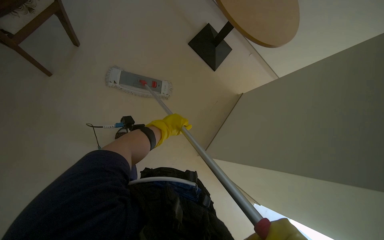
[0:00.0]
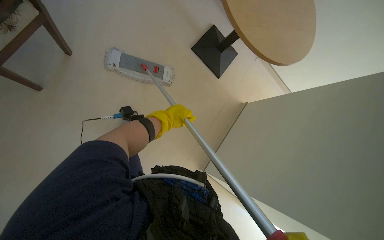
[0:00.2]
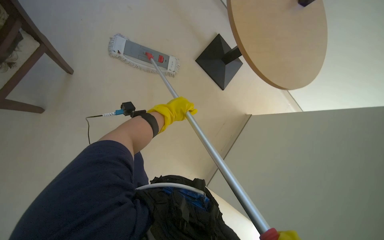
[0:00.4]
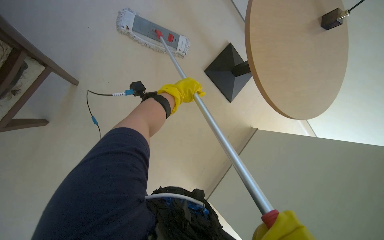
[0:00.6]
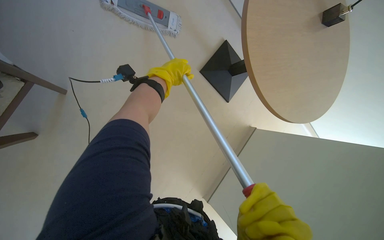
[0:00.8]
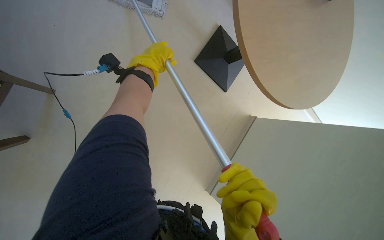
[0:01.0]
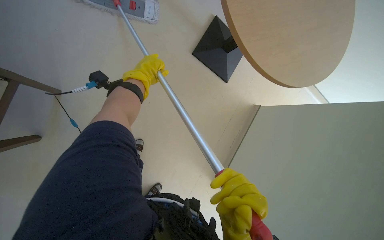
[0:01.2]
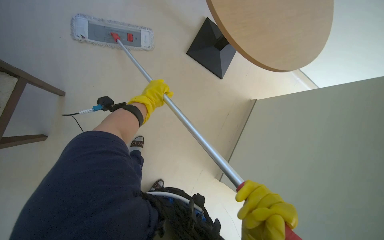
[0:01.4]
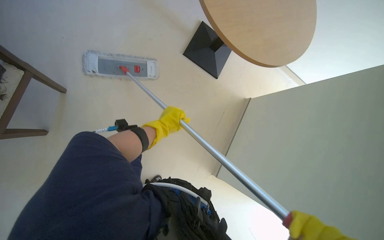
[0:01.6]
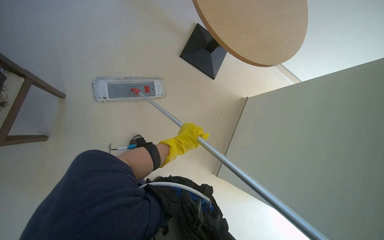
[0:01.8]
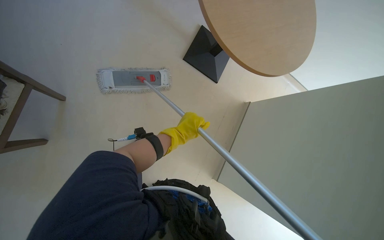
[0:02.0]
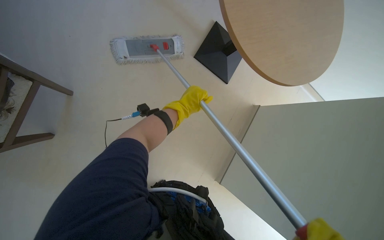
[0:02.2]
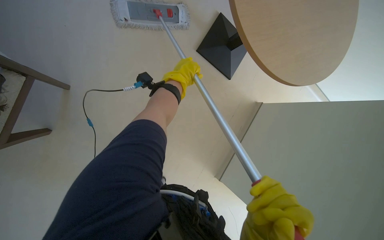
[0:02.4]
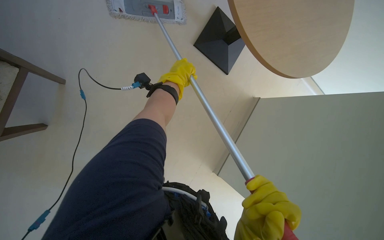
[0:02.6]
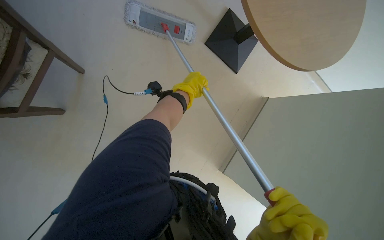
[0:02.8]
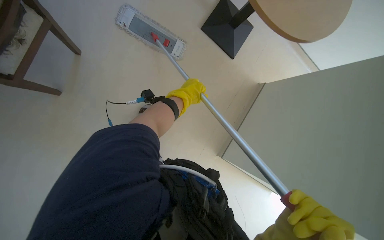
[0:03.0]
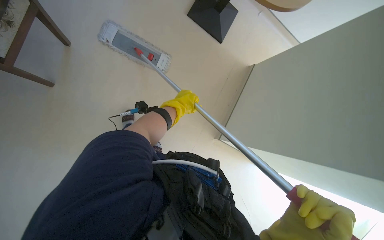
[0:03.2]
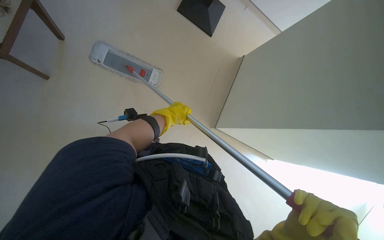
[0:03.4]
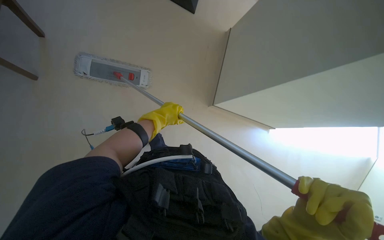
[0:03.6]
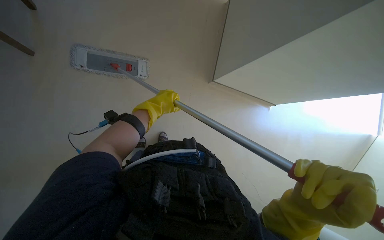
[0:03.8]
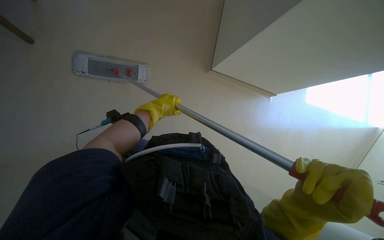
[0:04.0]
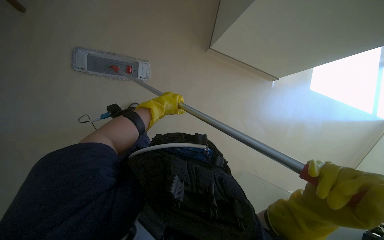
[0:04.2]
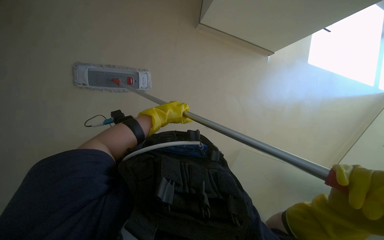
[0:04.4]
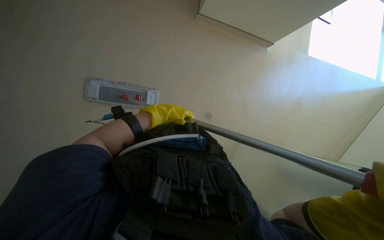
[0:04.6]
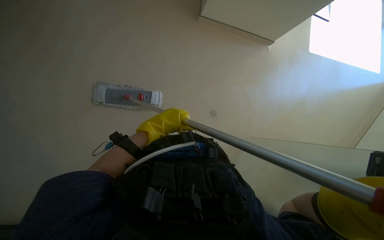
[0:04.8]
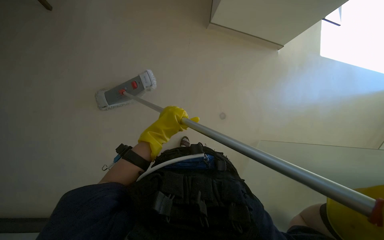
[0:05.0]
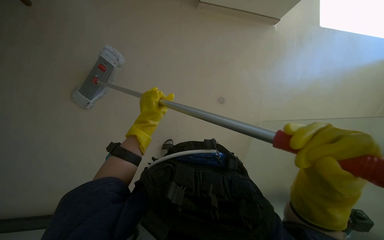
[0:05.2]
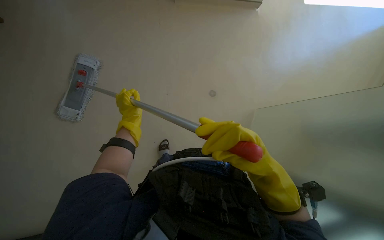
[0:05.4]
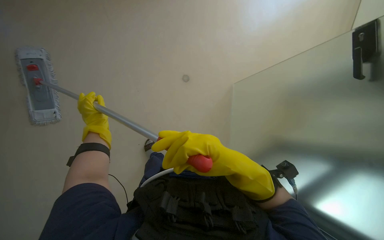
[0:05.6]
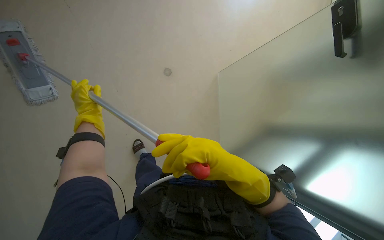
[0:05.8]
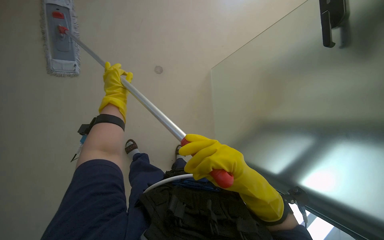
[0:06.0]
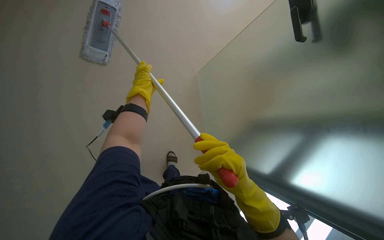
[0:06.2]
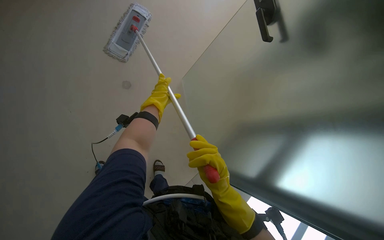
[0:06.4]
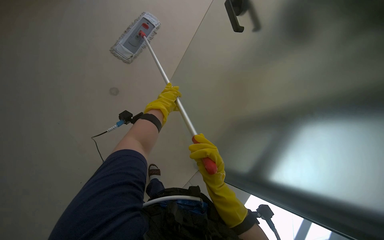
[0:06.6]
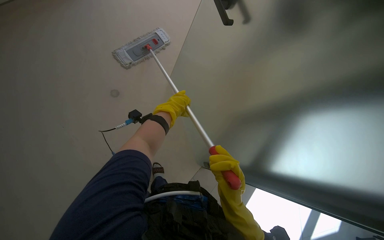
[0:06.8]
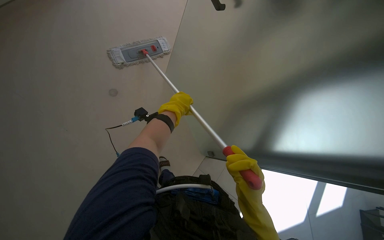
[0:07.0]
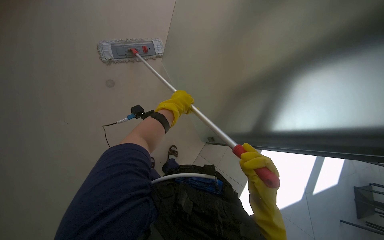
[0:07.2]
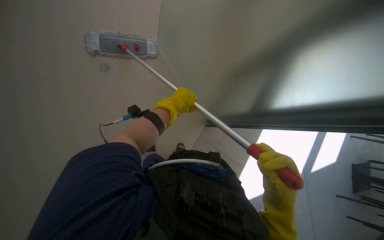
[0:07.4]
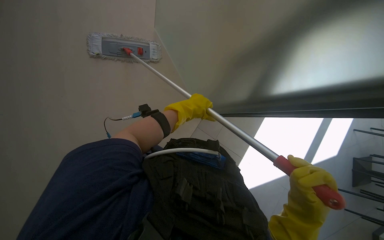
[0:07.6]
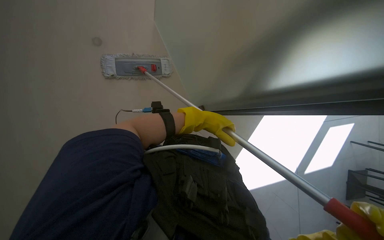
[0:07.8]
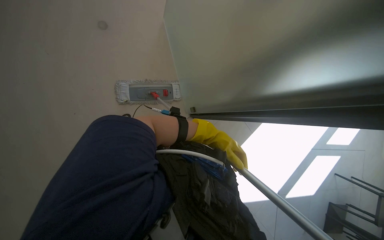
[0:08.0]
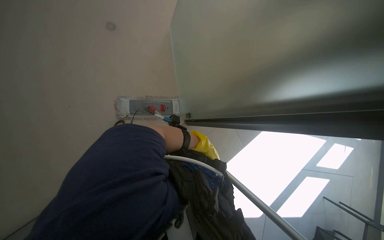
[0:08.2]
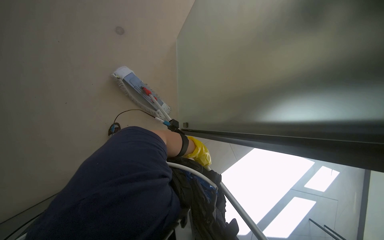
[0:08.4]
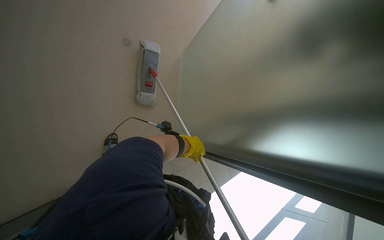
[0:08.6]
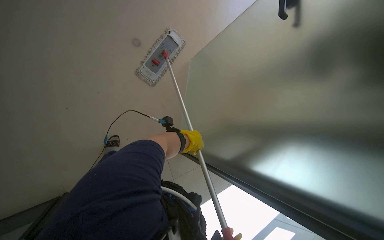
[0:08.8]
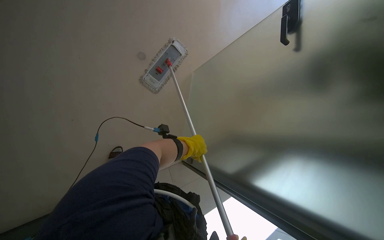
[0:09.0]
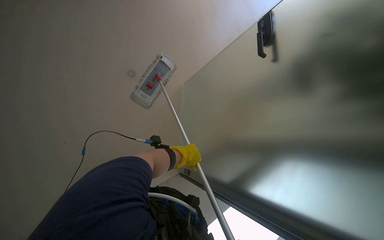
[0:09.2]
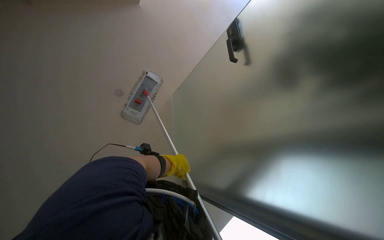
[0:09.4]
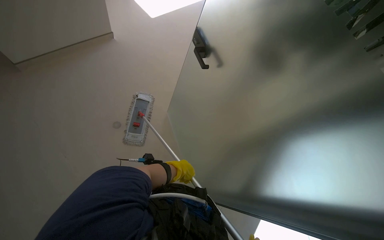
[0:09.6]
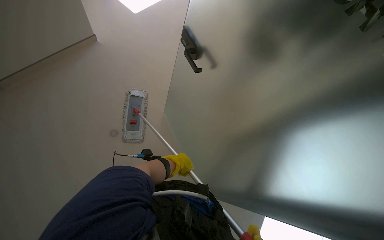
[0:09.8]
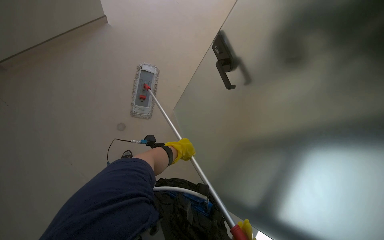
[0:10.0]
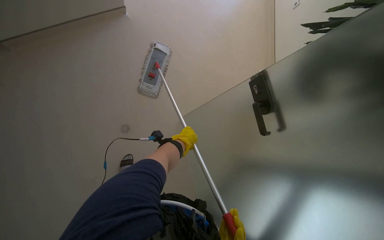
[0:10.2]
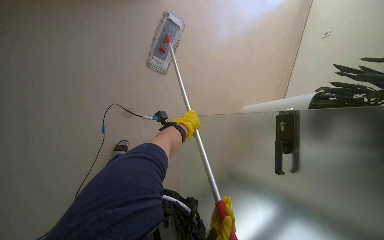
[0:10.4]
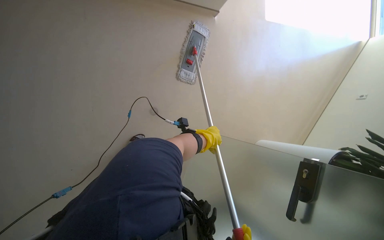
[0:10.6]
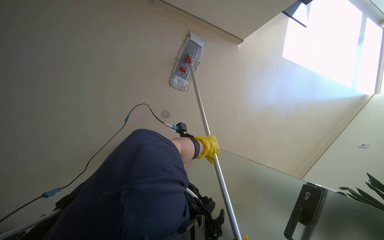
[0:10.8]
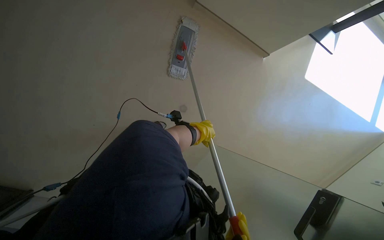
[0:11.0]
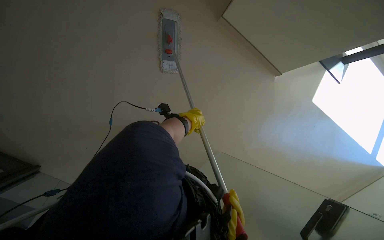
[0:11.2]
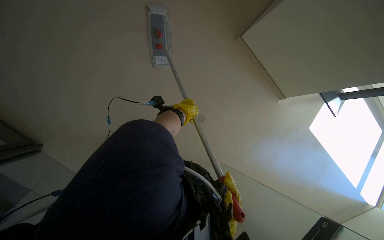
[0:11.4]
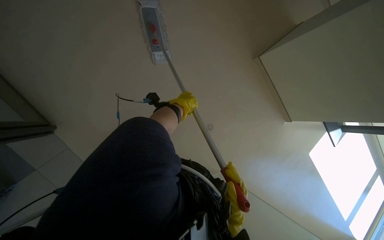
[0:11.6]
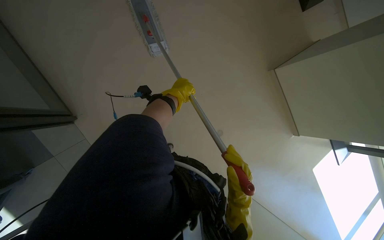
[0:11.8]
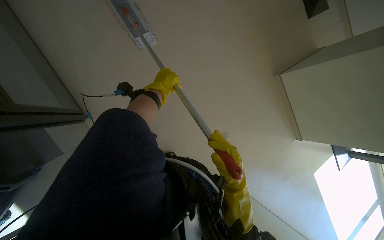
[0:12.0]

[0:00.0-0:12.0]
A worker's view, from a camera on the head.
Job: wiping surfaces.
The whole recording: Mopping high walls and ceilings. The worker uses a mop to clean high walls and ceiling surfaces.
0:04.4 to 0:06.0: The left hand moves to the left, about 15 cm.
0:06.0 to 0:07.6: The scene turns roughly 35 degrees clockwise in the picture.
0:07.6 to 0:09.0: The view tips upward by some 15 degrees. Everything in view rotates approximately 30 degrees clockwise. The left hand goes roughly 10 cm farther from the camera.
0:10.4 to 0:12.0: The left hand is displaced to the left by some 10 cm.

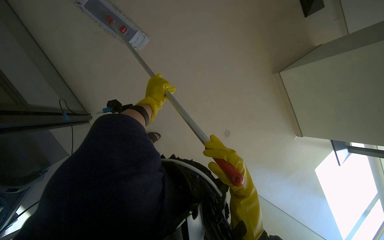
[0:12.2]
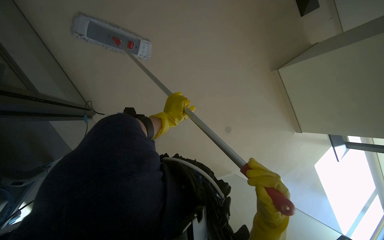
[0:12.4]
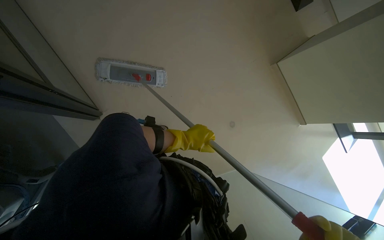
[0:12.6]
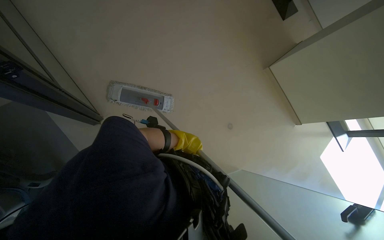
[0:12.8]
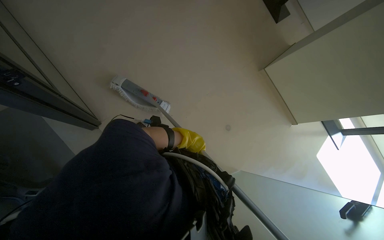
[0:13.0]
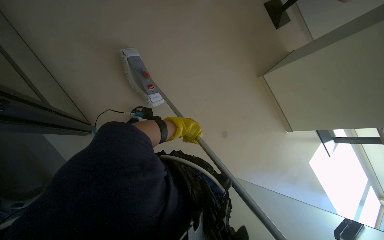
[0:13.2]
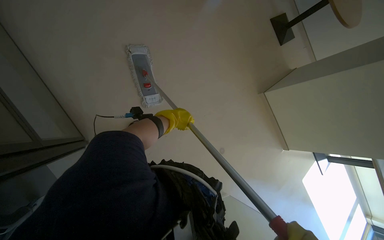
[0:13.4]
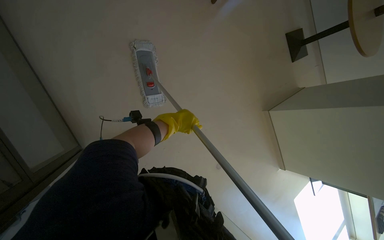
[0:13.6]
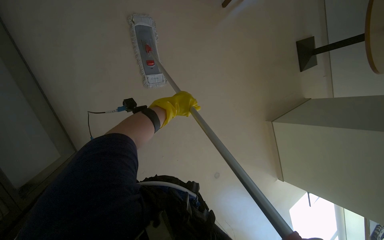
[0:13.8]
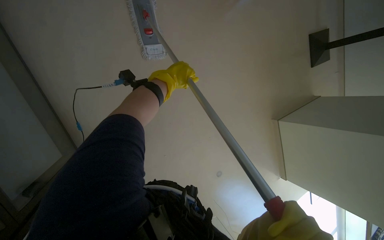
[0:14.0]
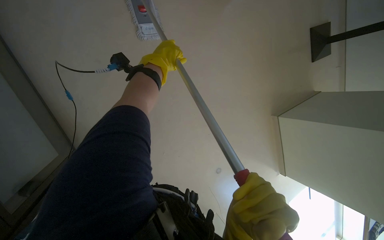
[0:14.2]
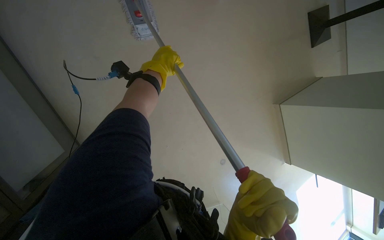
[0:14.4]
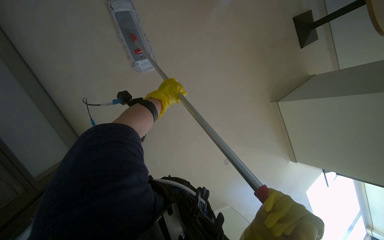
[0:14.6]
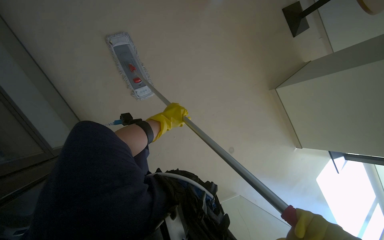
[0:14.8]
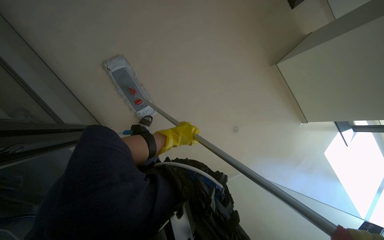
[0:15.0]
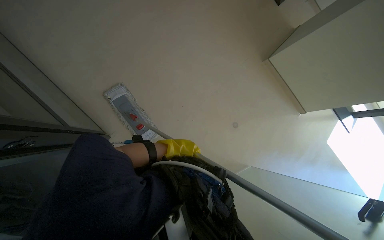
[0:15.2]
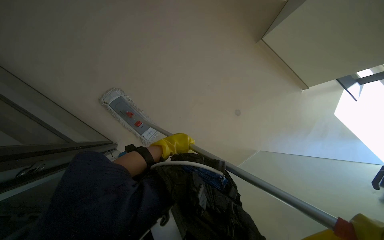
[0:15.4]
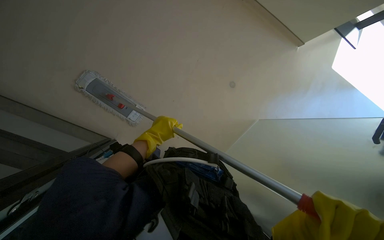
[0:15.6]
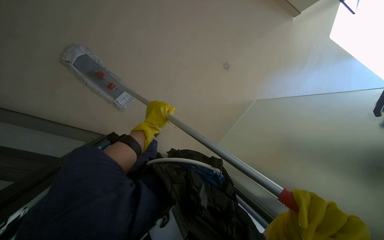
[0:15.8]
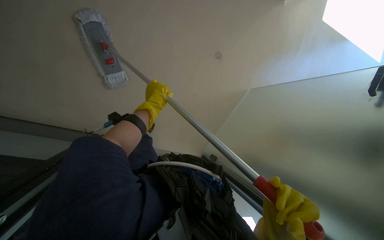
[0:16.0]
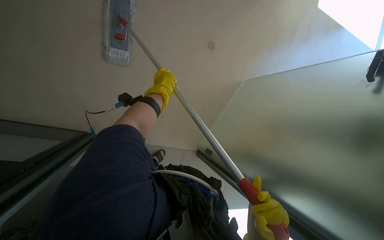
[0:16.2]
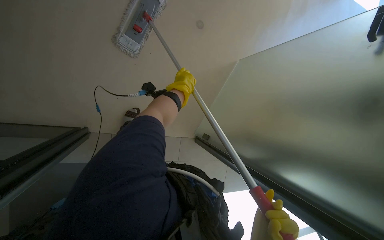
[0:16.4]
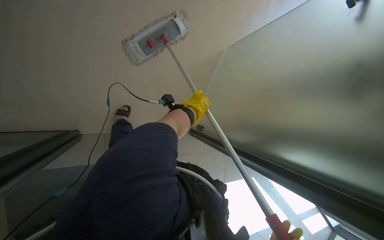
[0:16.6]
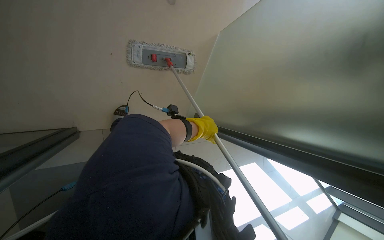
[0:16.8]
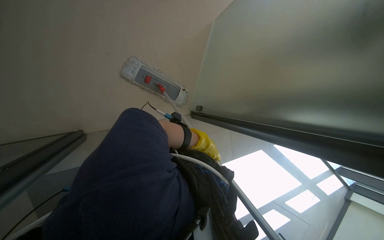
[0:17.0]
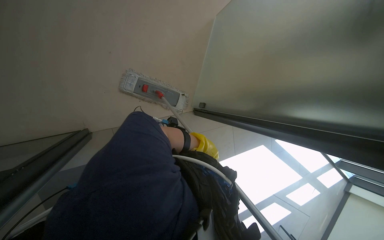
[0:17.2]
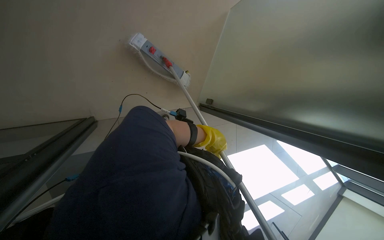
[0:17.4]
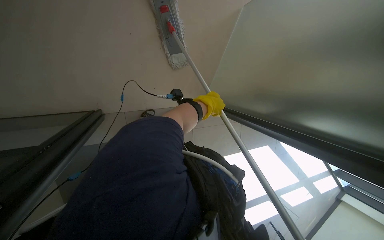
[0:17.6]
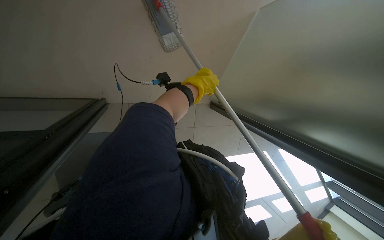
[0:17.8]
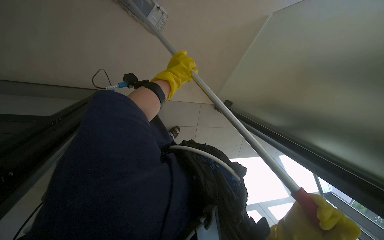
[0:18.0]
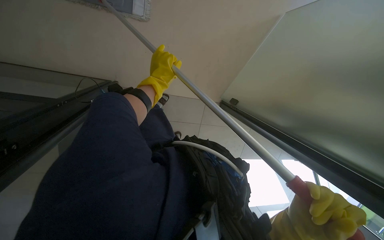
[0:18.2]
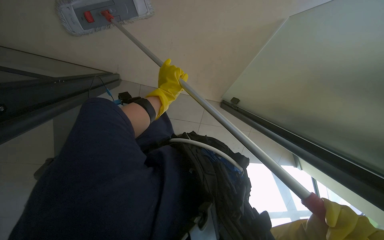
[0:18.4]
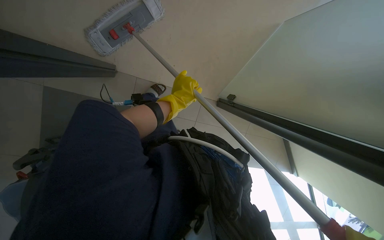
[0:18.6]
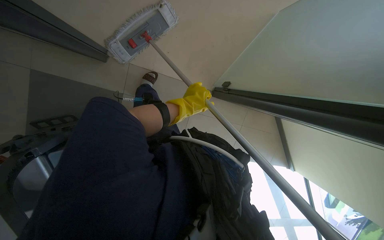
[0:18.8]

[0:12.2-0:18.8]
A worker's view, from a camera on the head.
Job: wiping surfaces.
The whole recording: Mopping high walls and ceilings. The worker uses a mop to clean high walls and ceiling surfaces.
0:12.2 to 0:13.8: The left hand travels to the right by approximately 10 cm.
0:13.8 to 0:15.4: The scene rotates counterclockwise by some 35 degrees.
0:15.4 to 0:17.2: The camera is aimed roughly 25 degrees further to the right. The camera pitches upward, by some 15 degrees. Everything in view rotates approximately 40 degrees clockwise.
0:17.2 to 0:18.8: The left hand shifts approximately 30 cm nearer to the camera.
